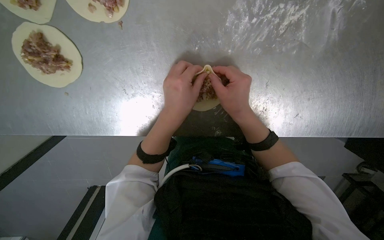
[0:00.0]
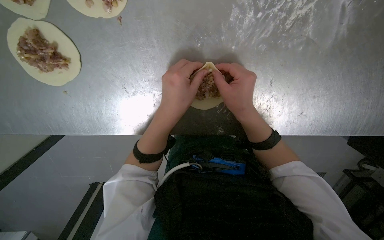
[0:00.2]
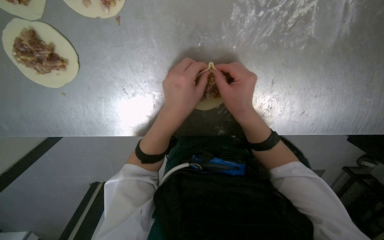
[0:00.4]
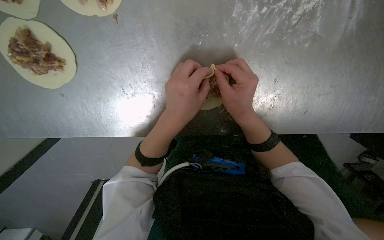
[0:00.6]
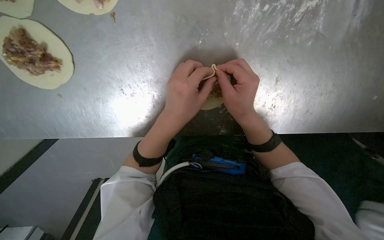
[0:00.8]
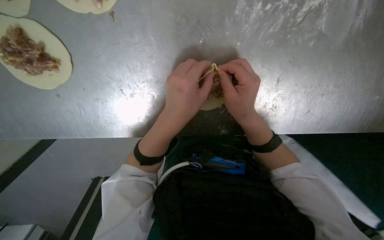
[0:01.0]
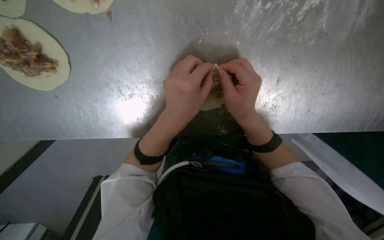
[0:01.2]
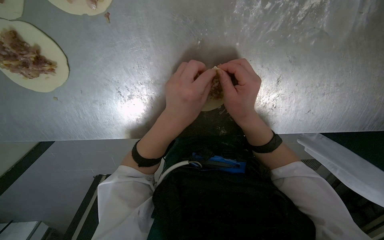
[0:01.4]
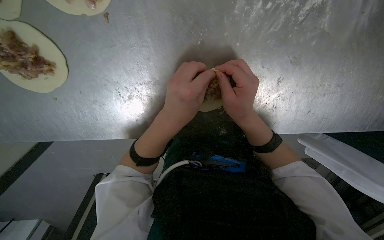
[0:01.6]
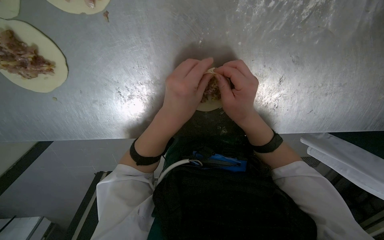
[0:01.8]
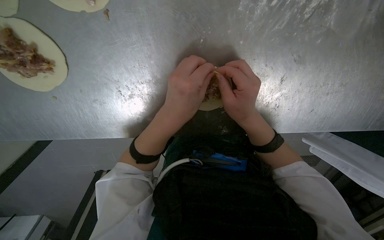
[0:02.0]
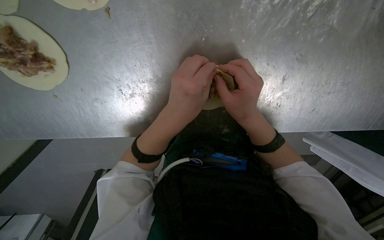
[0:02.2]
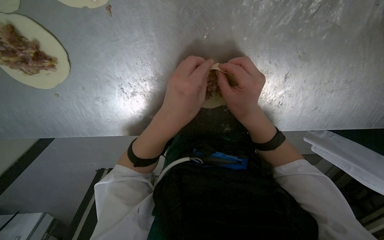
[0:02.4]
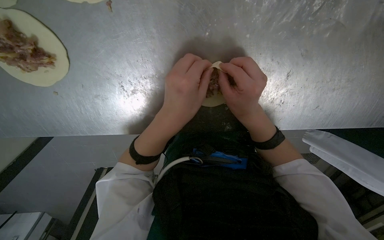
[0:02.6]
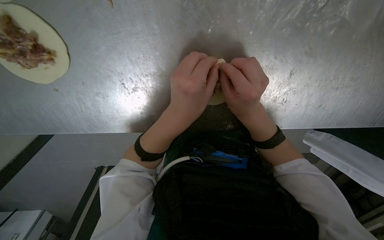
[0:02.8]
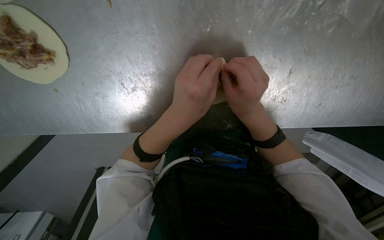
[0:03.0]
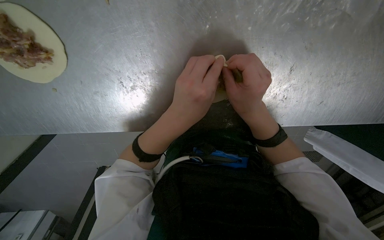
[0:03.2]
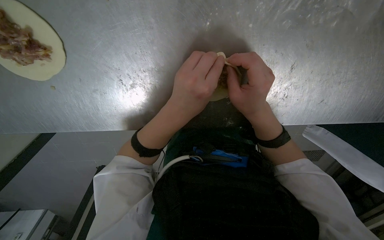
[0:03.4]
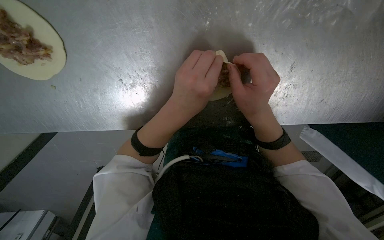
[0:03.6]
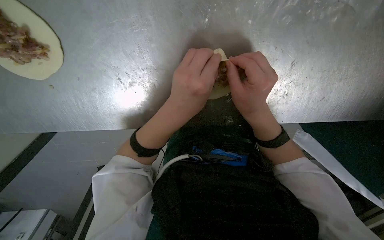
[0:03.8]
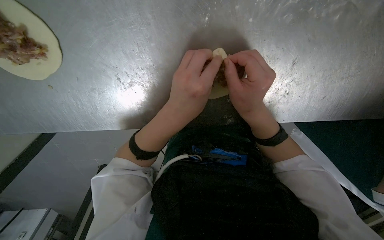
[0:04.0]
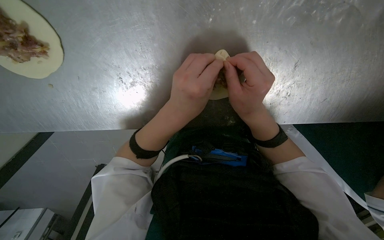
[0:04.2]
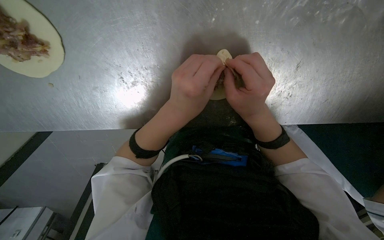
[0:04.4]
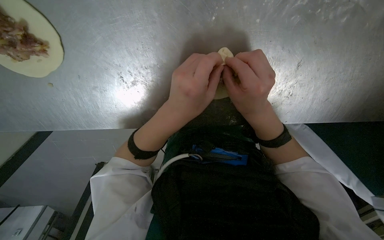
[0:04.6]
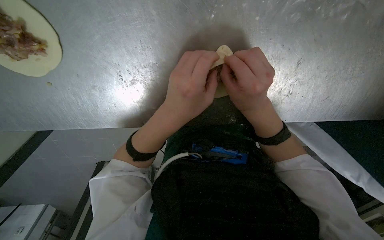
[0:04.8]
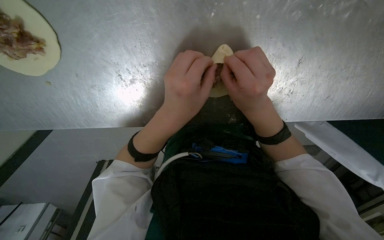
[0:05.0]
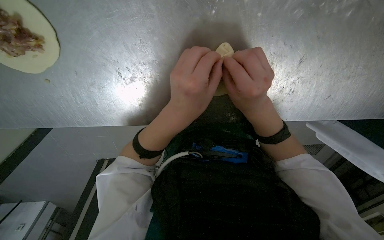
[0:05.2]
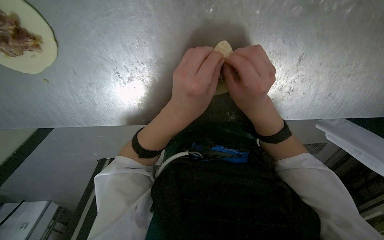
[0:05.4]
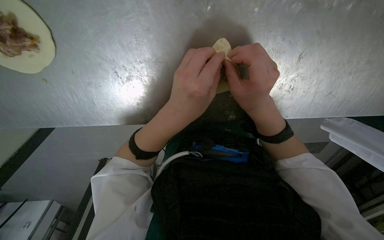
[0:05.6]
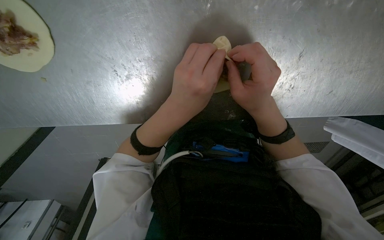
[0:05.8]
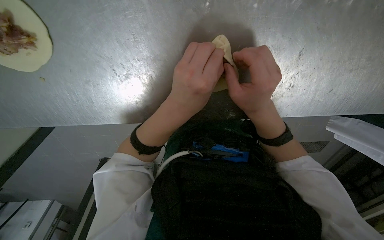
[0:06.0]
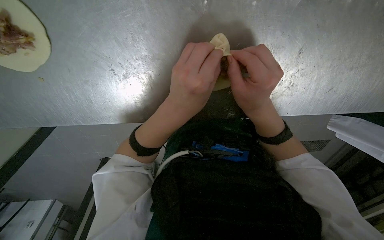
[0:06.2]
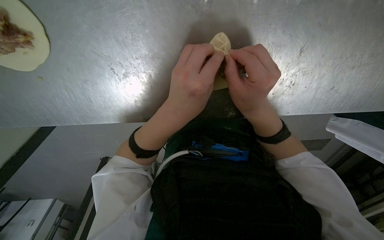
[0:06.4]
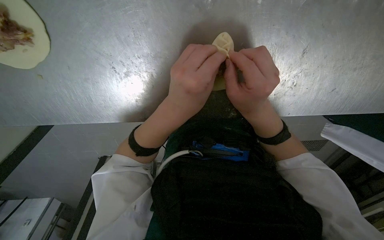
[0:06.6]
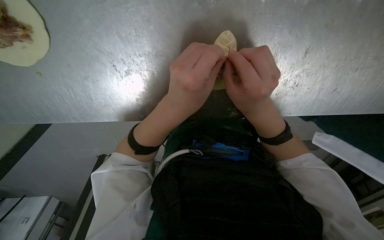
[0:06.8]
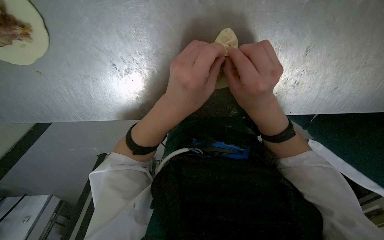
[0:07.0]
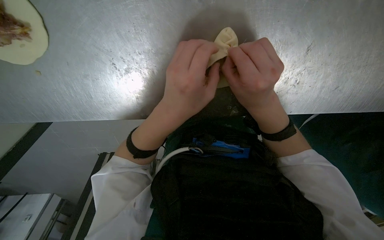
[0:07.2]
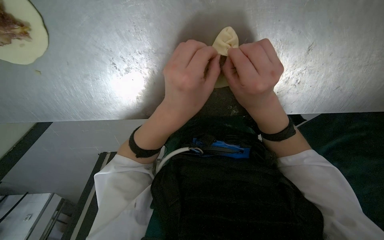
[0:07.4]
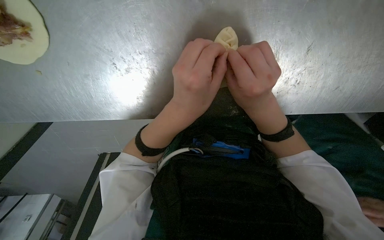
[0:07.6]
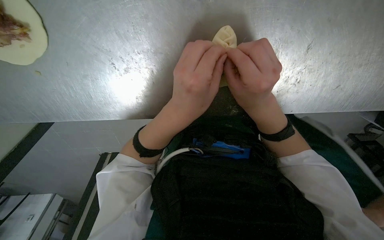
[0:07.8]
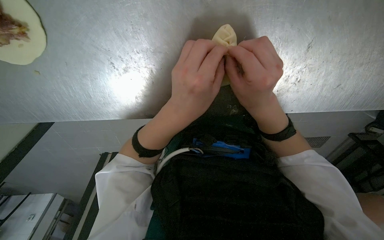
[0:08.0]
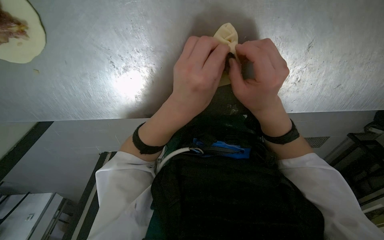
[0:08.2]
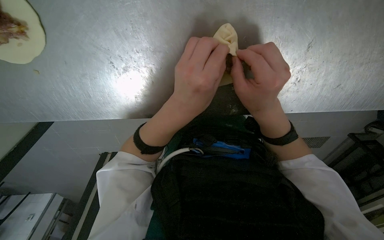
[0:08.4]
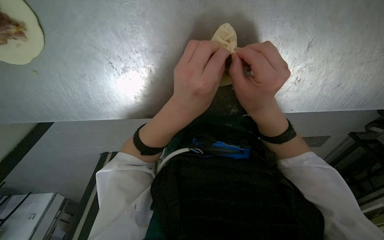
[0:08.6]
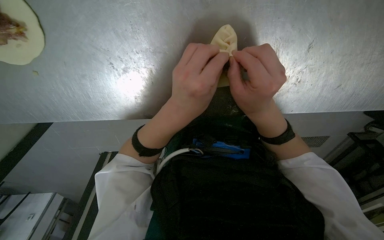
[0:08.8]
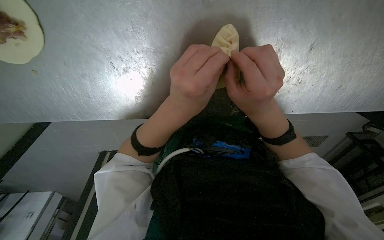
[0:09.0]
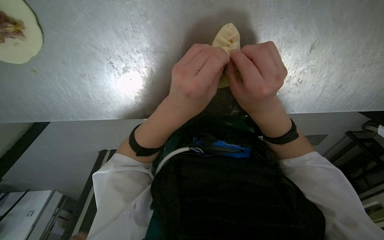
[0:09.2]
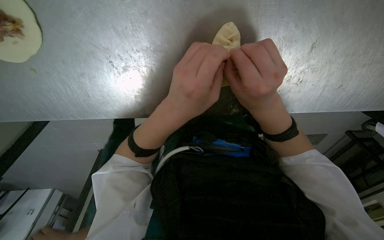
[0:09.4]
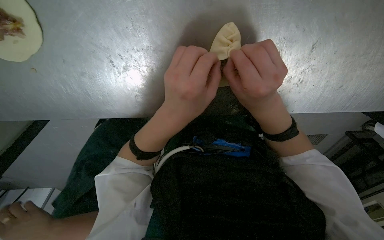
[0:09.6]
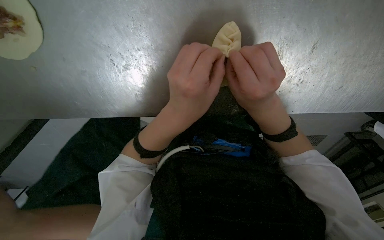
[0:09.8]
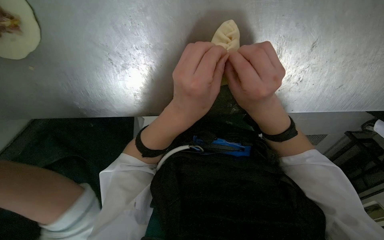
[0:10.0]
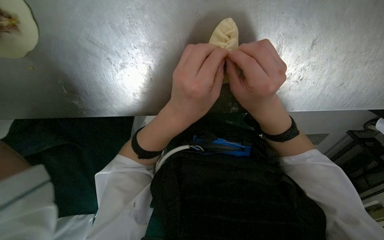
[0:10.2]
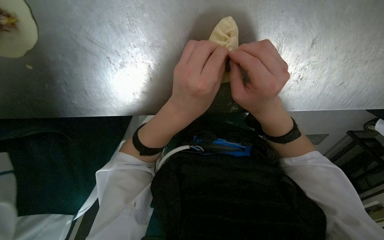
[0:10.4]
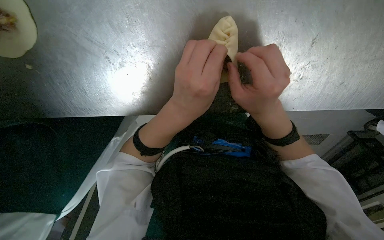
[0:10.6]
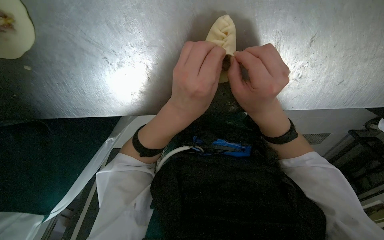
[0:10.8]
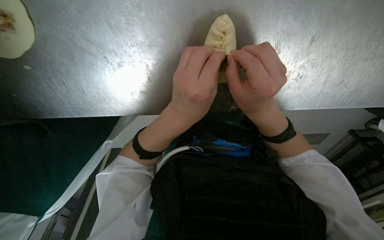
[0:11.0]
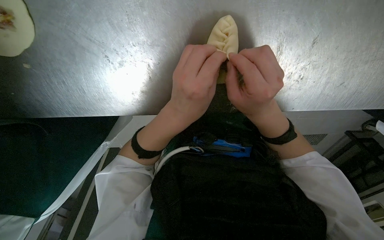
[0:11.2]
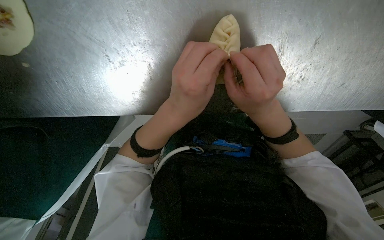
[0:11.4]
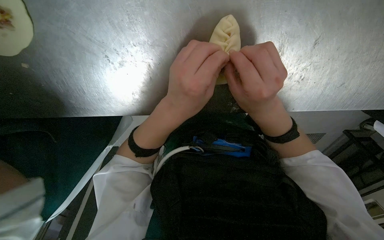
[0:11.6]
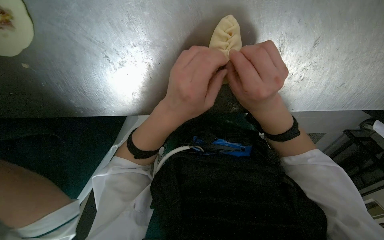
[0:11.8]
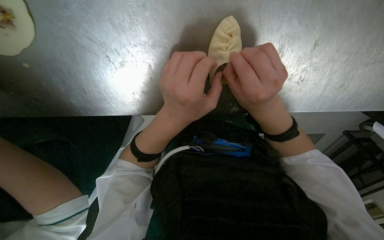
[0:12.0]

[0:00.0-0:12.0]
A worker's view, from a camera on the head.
Job: preparing food.
The whole recording: Sealing meat-filled dumplings. The worker continues sealing meat-filled dough circles, pinching the edges to form a braided pattern.
0:00.0 to 0:06.0: The hands stay close to where they were, moving slightly.
0:06.0 to 0:12.0: The hands are busy where they are.

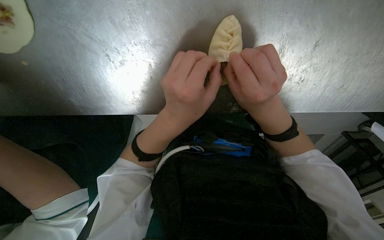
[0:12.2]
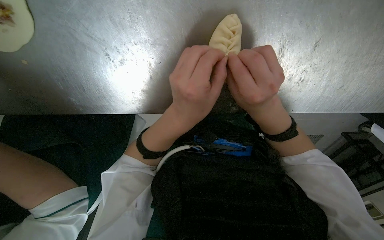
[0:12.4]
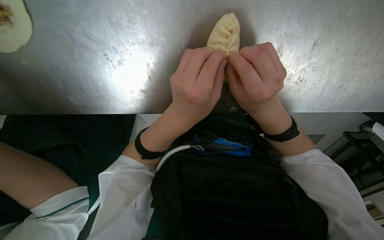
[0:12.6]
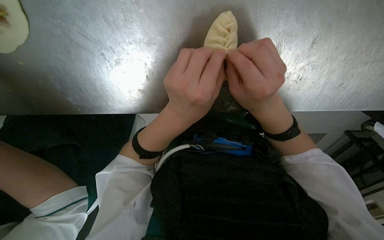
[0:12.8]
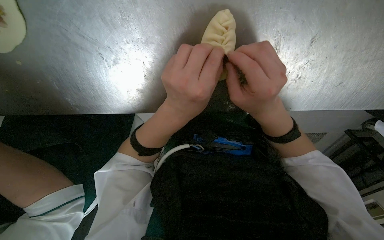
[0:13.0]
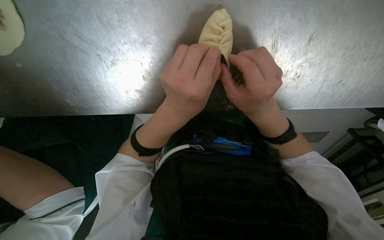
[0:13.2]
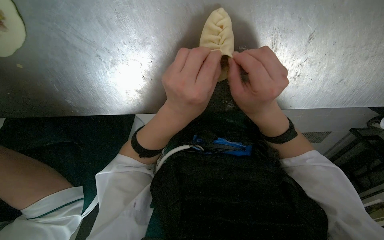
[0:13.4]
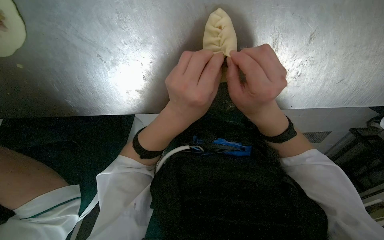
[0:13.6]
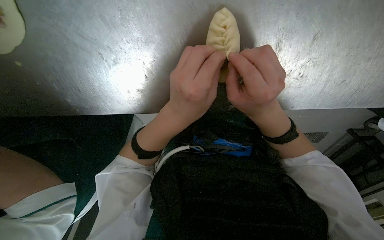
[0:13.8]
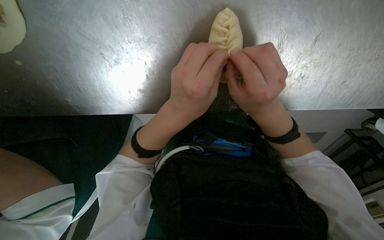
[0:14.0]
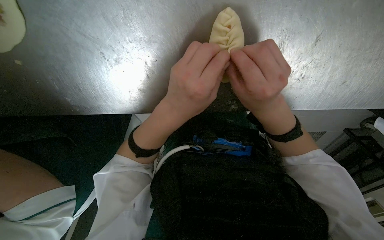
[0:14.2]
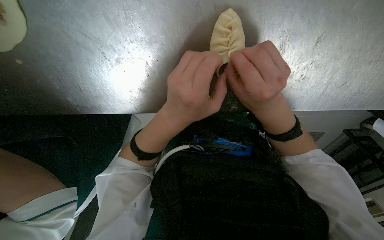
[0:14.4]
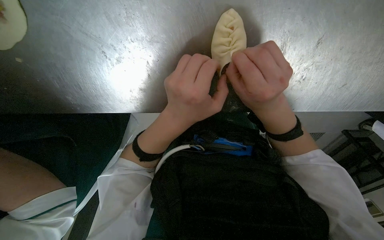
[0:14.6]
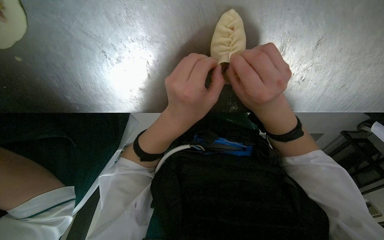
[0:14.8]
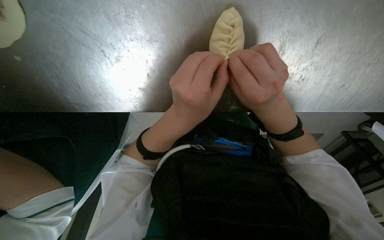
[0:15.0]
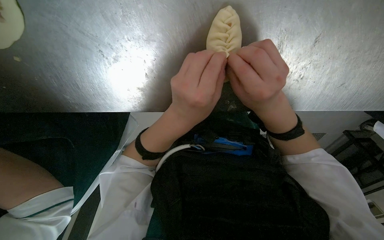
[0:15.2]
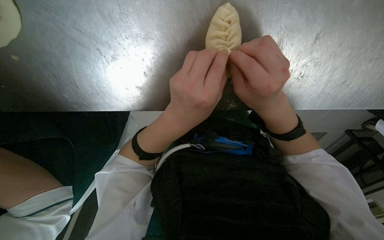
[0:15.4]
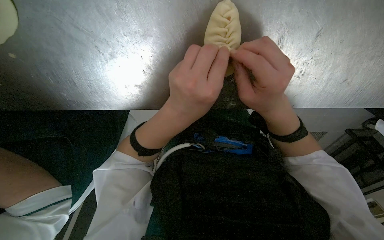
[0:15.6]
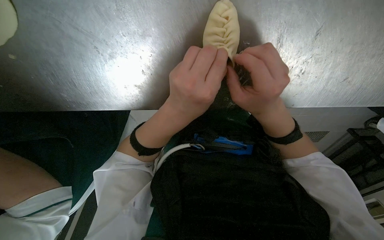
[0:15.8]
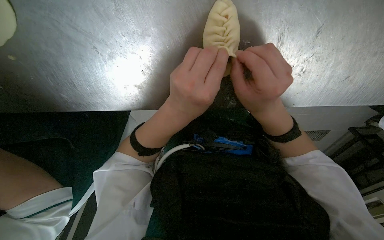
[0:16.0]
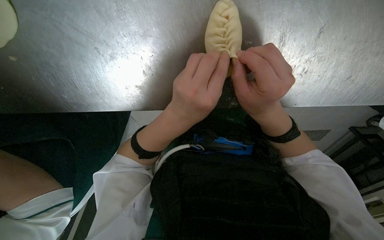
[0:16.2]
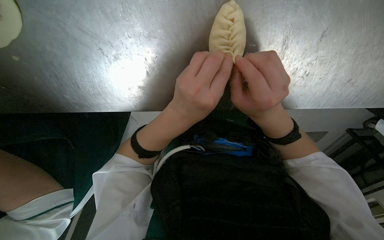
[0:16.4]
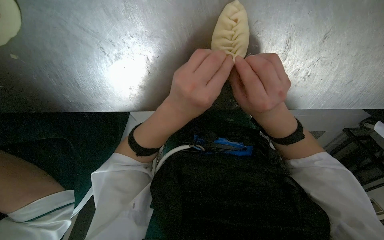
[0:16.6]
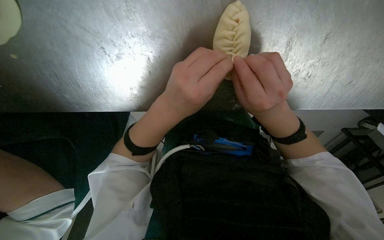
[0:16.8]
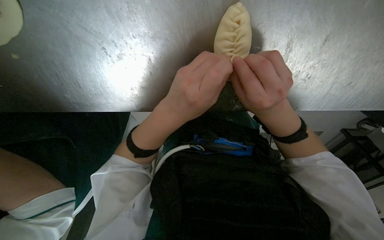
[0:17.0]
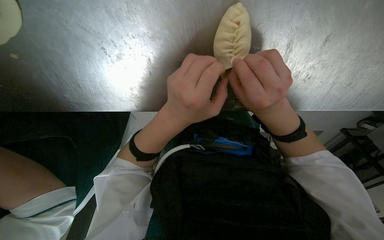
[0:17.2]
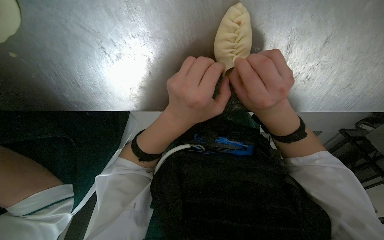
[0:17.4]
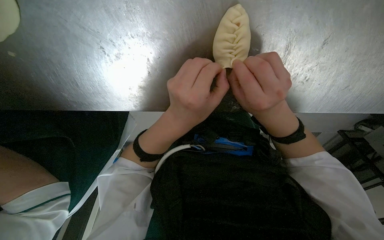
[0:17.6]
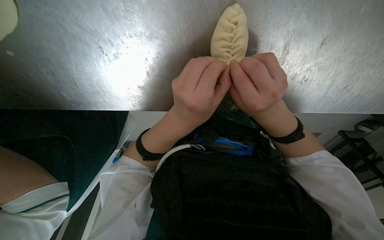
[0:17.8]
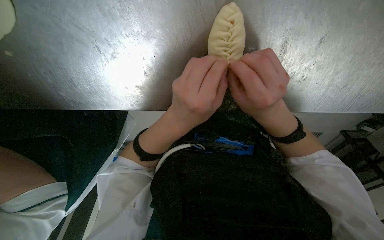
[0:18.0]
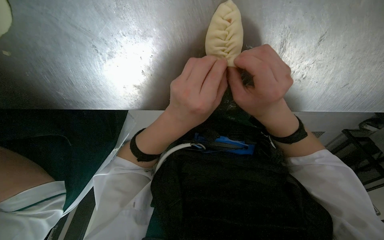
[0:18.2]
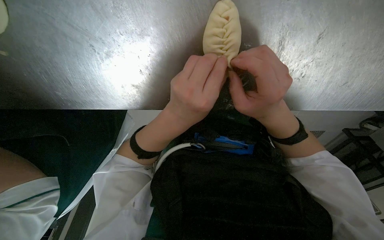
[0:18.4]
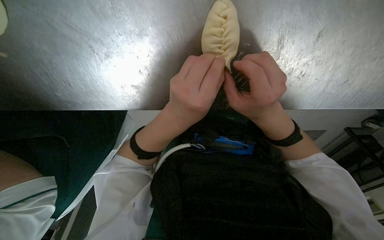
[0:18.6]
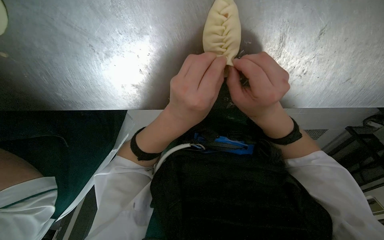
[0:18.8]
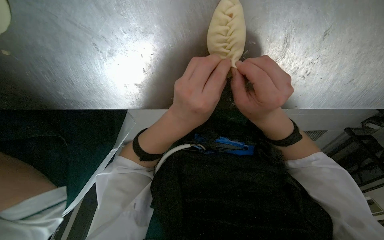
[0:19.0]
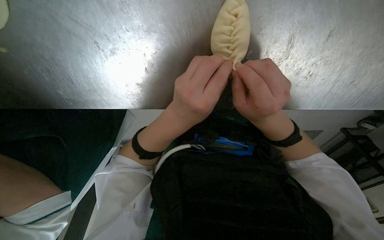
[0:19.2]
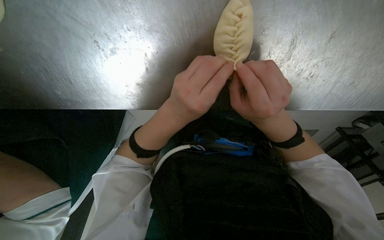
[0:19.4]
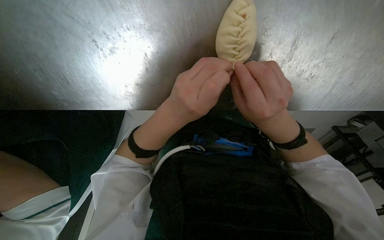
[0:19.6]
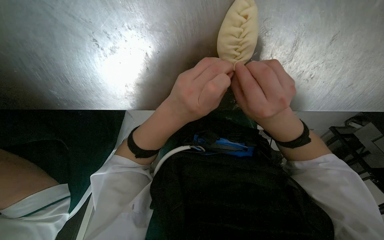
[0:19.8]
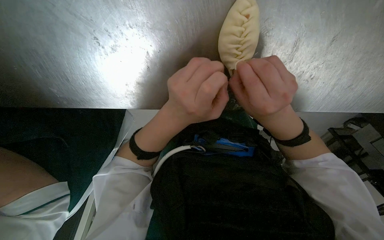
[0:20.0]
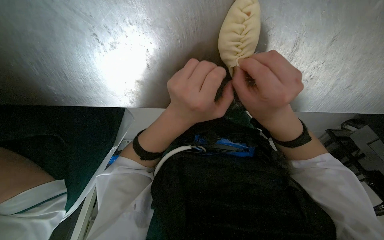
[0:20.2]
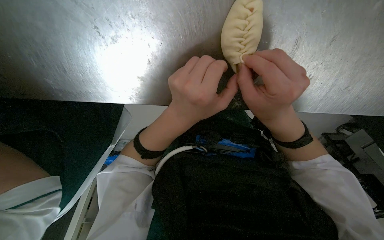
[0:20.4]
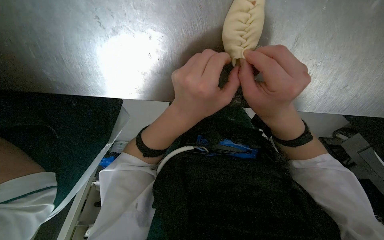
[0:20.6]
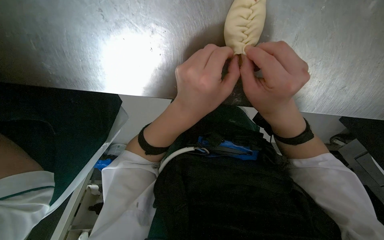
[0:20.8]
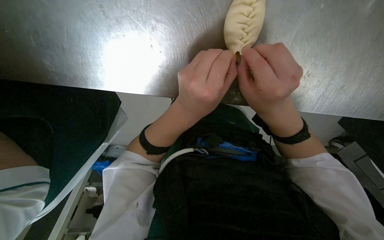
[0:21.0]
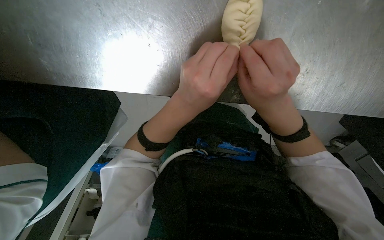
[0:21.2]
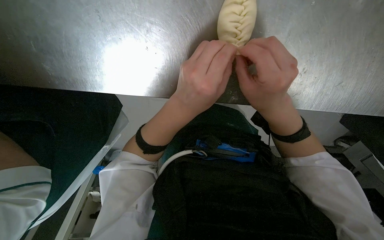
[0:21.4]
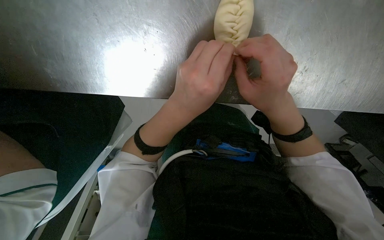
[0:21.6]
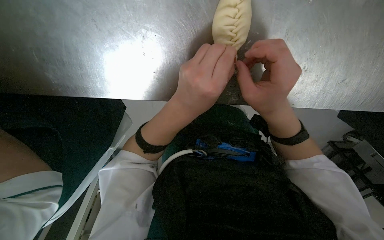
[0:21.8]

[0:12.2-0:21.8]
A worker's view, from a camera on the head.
Job: preparing food.
The whole recording: Sealing meat-filled dumplings. The worker continues sealing meat-filled dough circles, pinching the edges to form a braided pattern.
0:12.2 to 0:21.8: The hands work in one place, with small movements.
